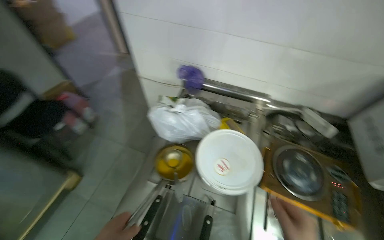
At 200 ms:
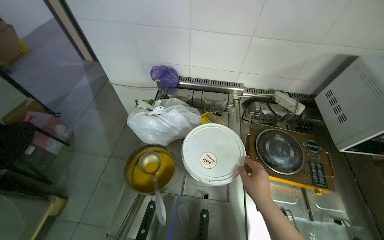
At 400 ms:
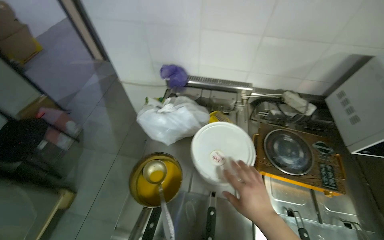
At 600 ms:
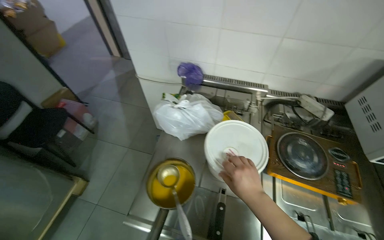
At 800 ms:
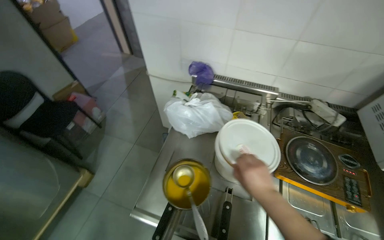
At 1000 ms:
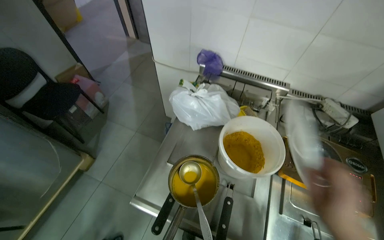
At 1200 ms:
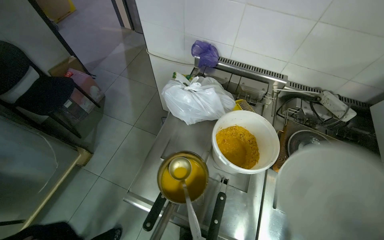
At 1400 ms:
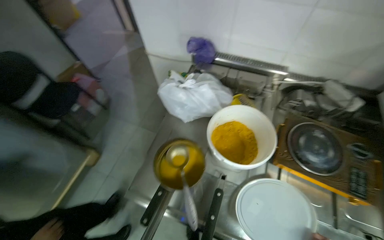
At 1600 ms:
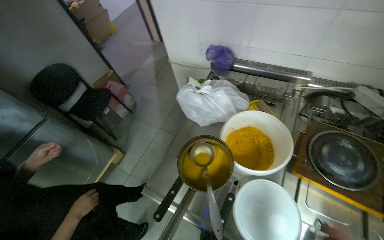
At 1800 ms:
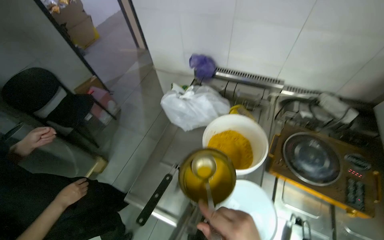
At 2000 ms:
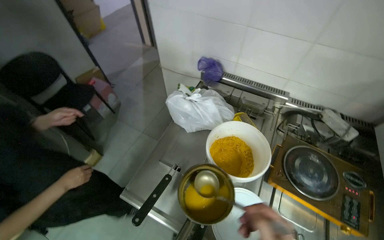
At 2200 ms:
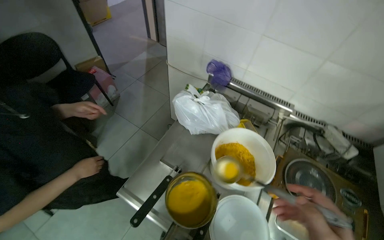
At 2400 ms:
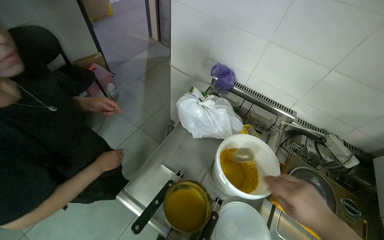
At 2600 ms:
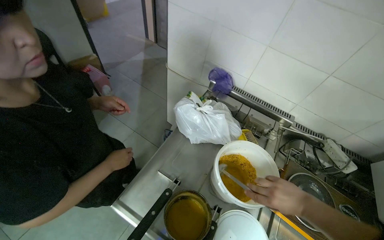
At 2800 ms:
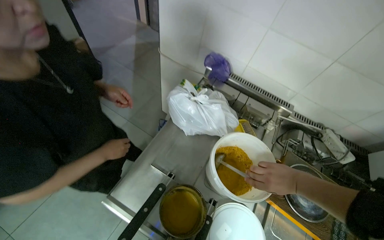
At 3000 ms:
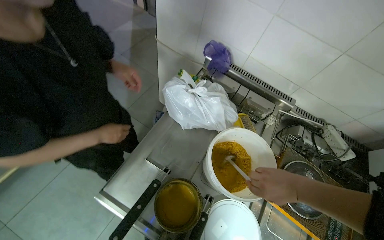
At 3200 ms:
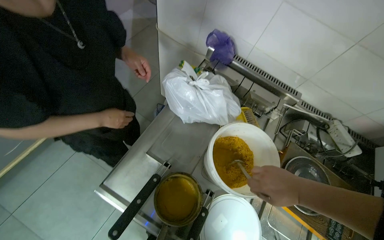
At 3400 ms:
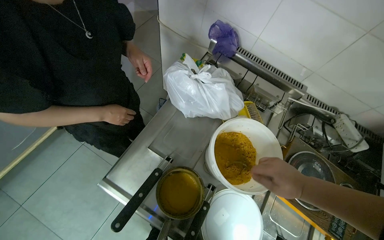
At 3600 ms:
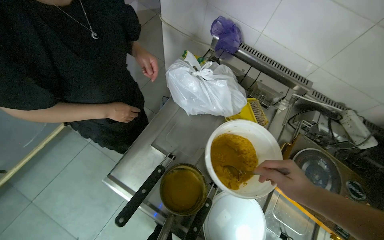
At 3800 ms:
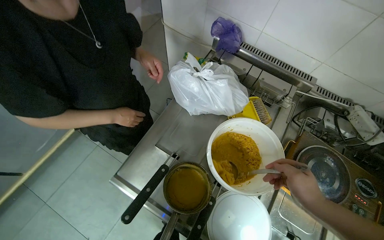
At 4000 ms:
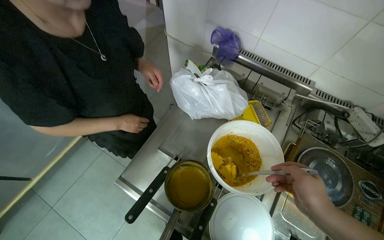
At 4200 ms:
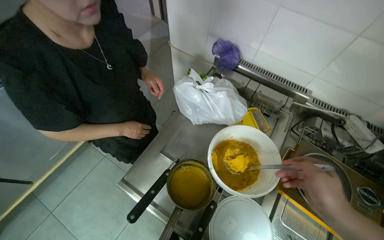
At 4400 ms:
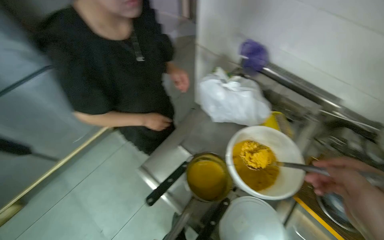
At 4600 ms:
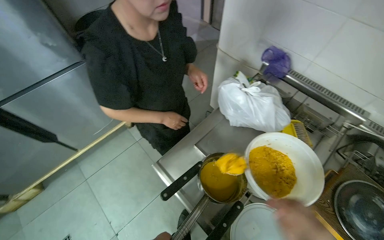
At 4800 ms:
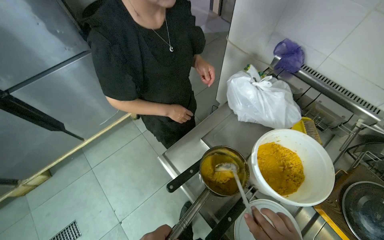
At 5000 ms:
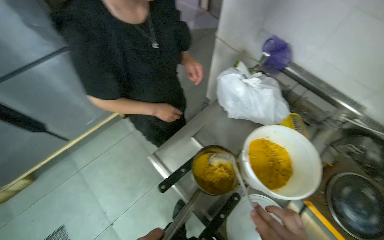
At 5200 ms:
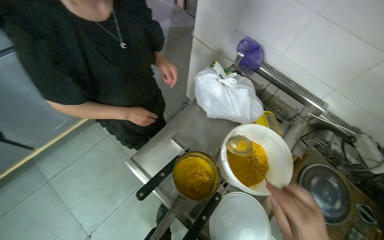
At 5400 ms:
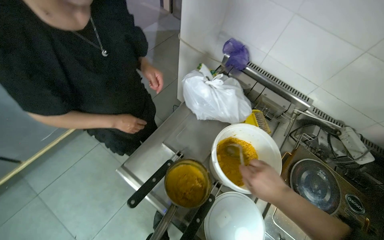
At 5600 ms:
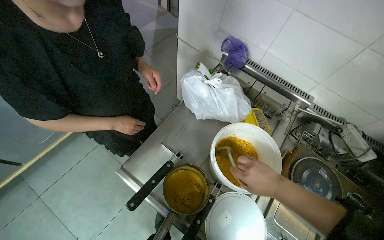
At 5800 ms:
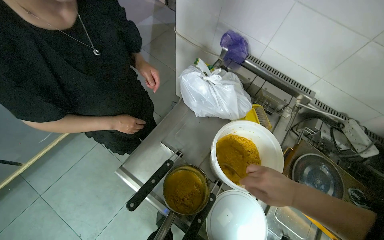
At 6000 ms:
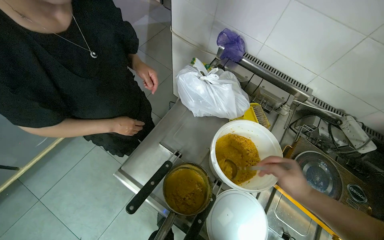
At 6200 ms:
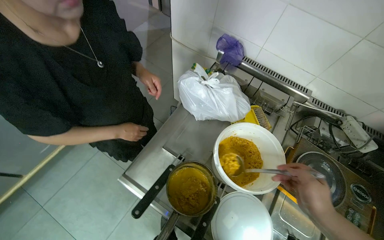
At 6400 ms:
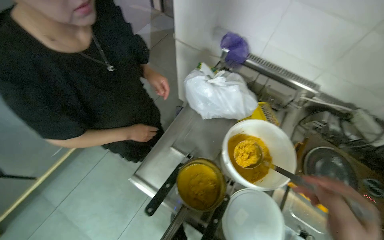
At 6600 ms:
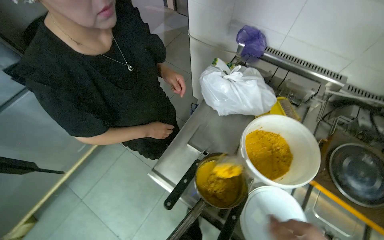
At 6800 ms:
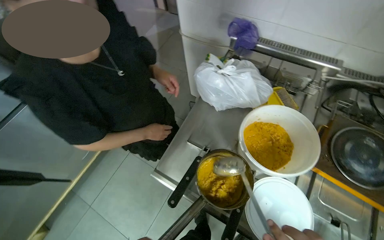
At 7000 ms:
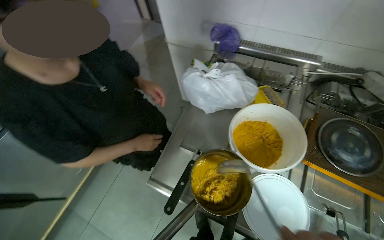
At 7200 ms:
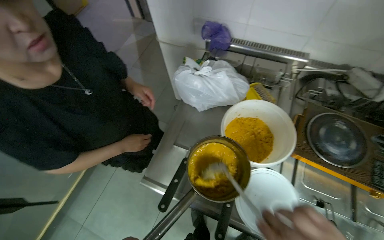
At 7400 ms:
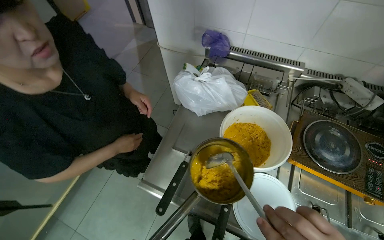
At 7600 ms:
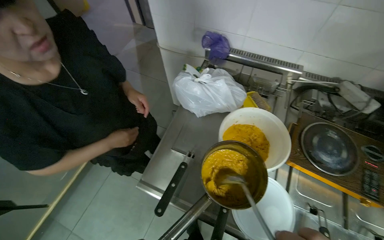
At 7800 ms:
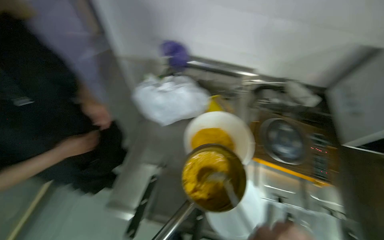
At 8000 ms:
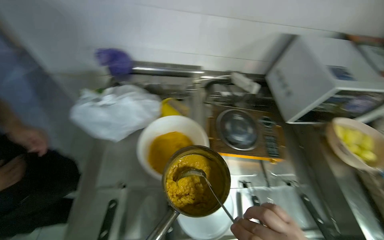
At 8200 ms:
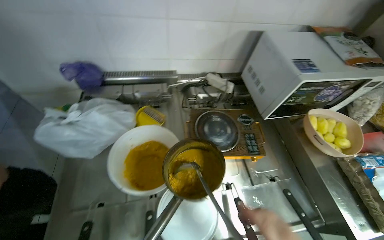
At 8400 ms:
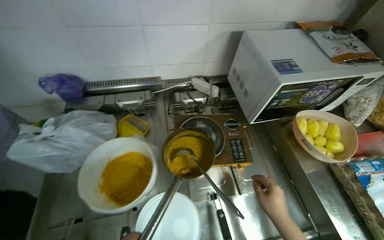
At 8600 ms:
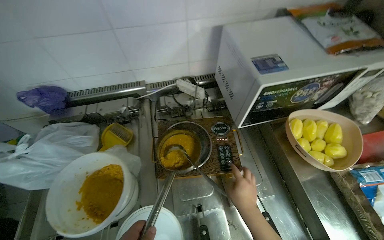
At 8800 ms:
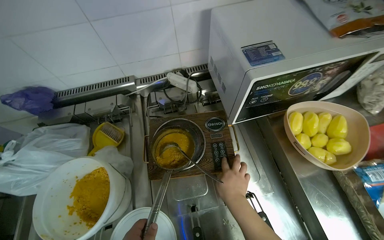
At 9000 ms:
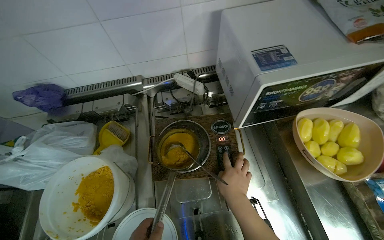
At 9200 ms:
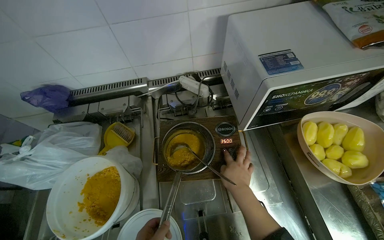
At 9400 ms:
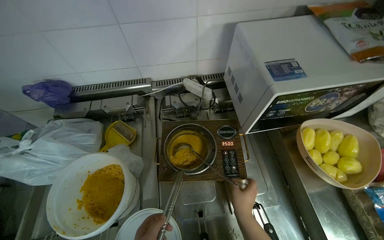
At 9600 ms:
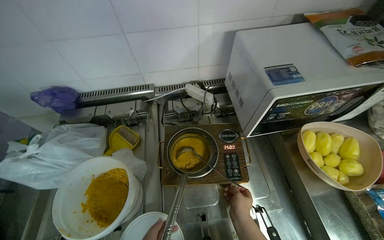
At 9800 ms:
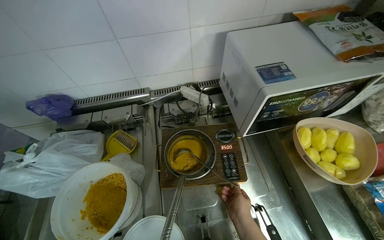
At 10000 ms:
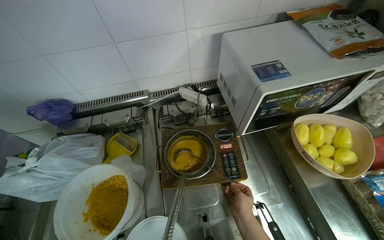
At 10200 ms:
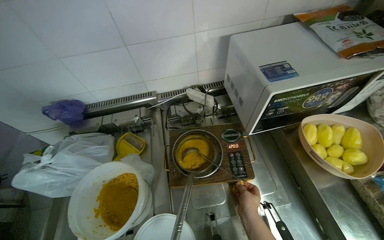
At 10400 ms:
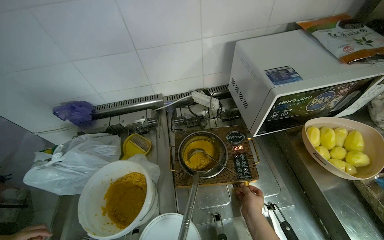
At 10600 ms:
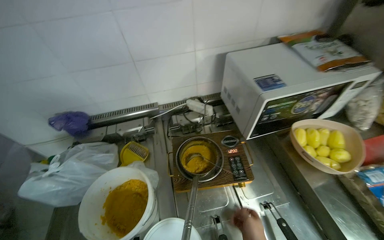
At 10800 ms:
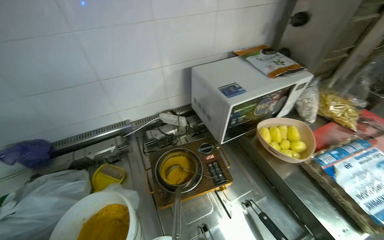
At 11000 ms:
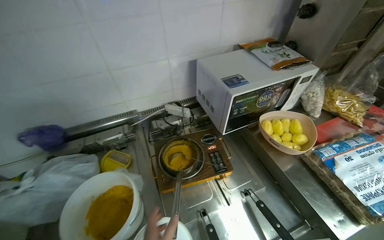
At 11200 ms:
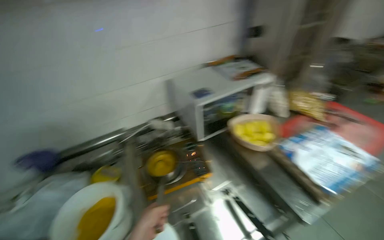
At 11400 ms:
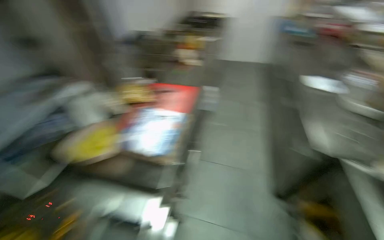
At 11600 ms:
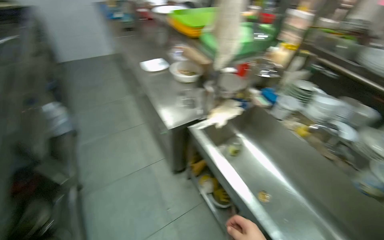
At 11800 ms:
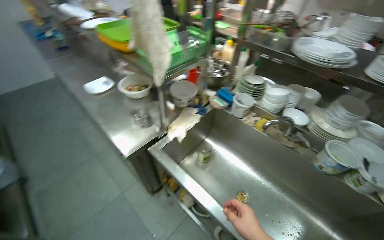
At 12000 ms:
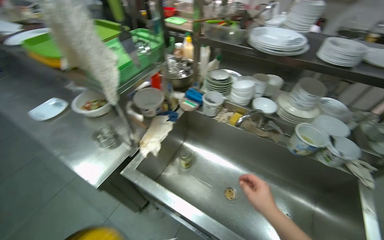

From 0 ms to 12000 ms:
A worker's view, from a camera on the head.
Job: preparing food.
The whole recording: Preparing sauce in a pot. The worker scoops powder into a pot, stirs it, heats it on an induction hob, adds water, and whisks the sauce.
From 7600 ms to 9000 ms: The wearer moves some 50 cm. The head turns to the right by approximately 35 degrees.
From 9000 ms to 10400 ms: The right hand heads down the picture, covering some 10 cm.
From 10400 ms to 12000 ms: The camera travels about 50 cm. The wearer's head swings roughly 60 degrees to the right.

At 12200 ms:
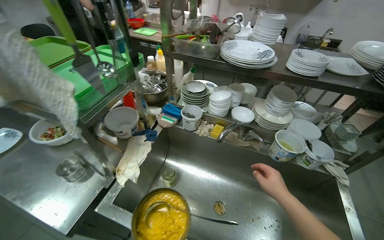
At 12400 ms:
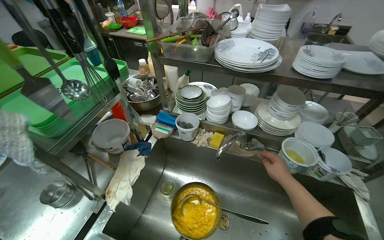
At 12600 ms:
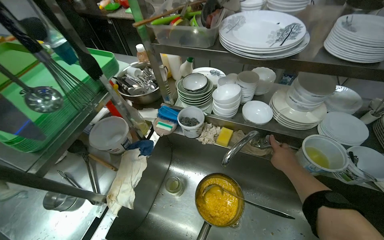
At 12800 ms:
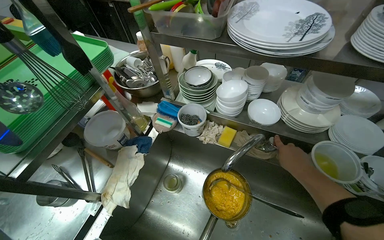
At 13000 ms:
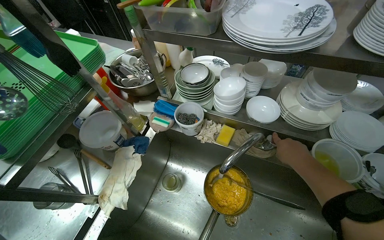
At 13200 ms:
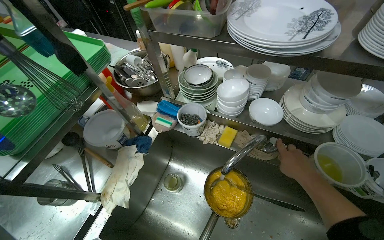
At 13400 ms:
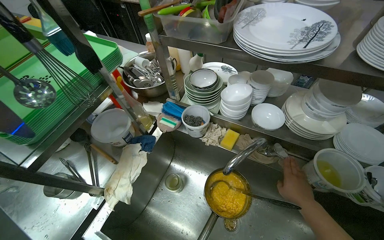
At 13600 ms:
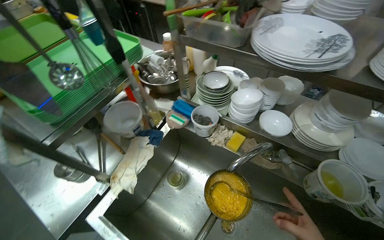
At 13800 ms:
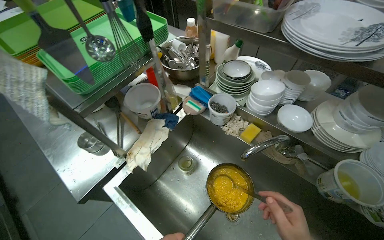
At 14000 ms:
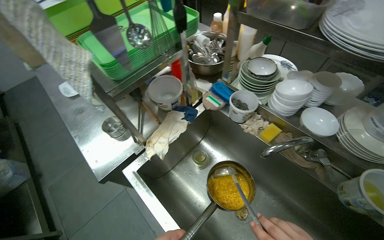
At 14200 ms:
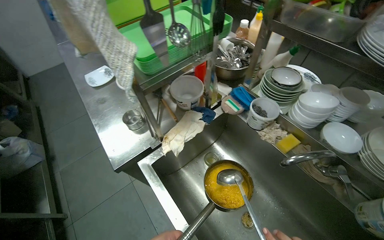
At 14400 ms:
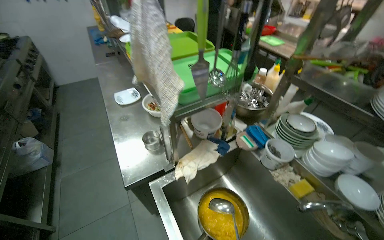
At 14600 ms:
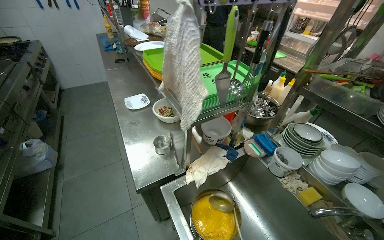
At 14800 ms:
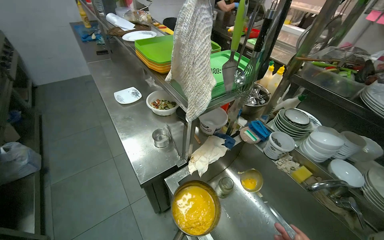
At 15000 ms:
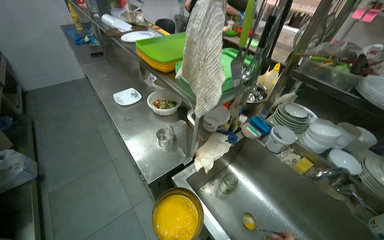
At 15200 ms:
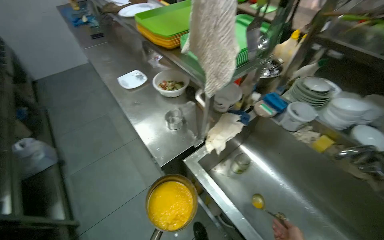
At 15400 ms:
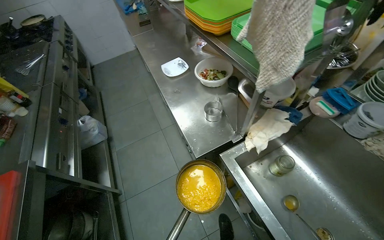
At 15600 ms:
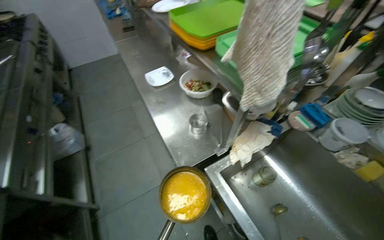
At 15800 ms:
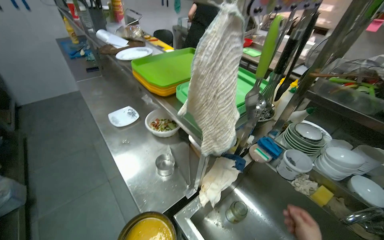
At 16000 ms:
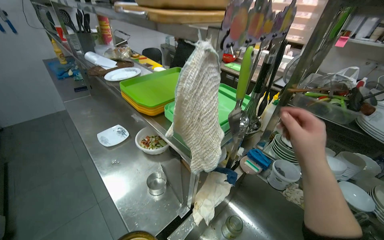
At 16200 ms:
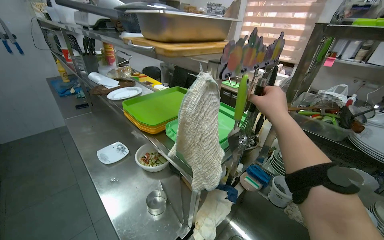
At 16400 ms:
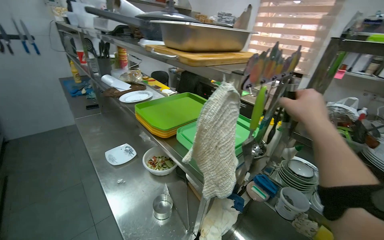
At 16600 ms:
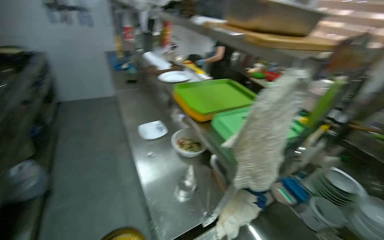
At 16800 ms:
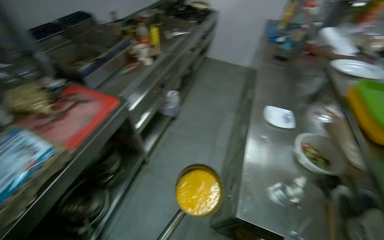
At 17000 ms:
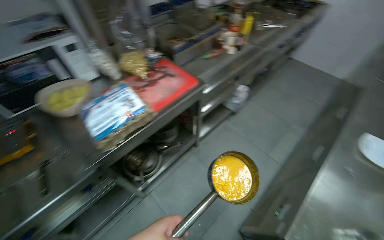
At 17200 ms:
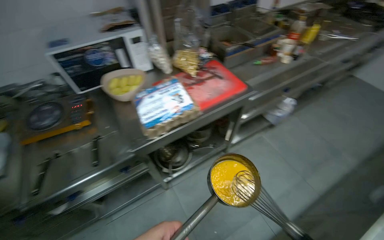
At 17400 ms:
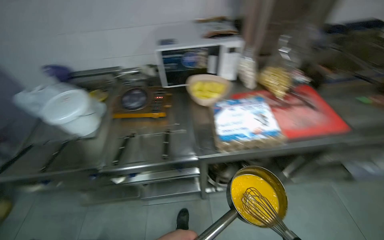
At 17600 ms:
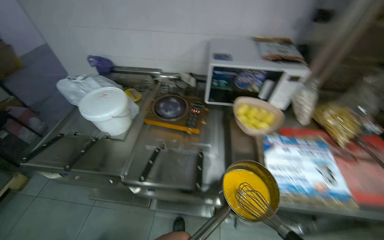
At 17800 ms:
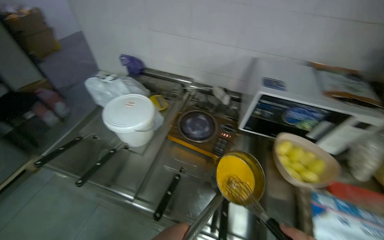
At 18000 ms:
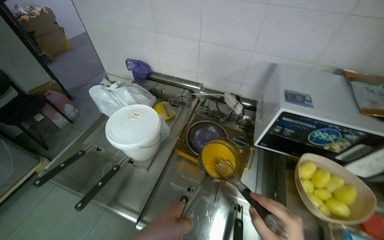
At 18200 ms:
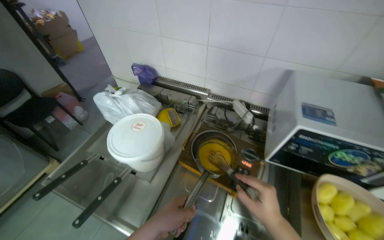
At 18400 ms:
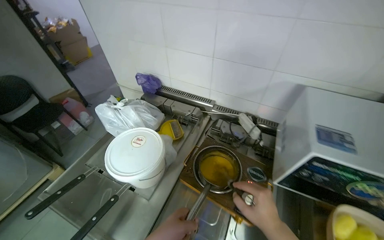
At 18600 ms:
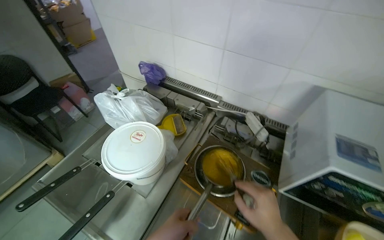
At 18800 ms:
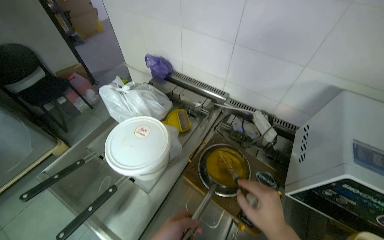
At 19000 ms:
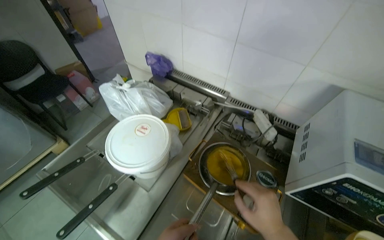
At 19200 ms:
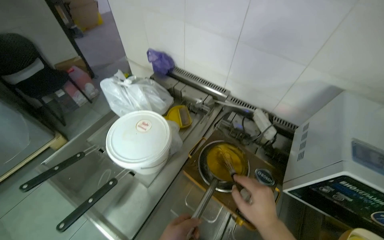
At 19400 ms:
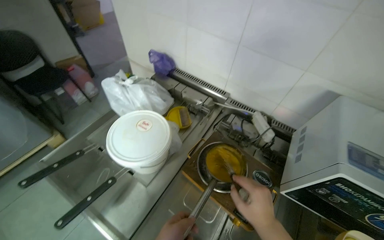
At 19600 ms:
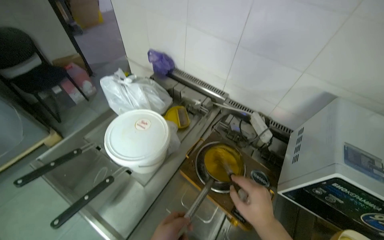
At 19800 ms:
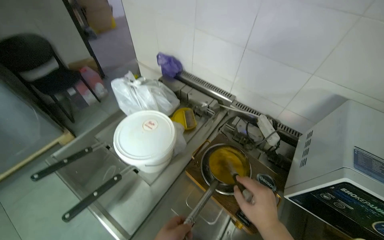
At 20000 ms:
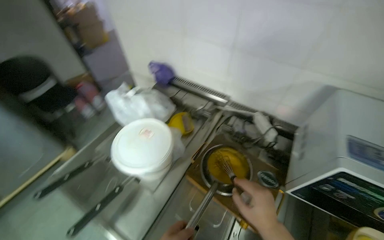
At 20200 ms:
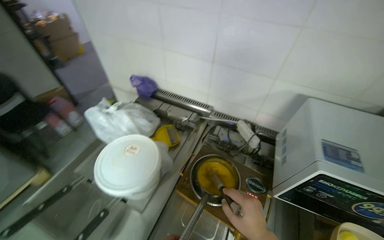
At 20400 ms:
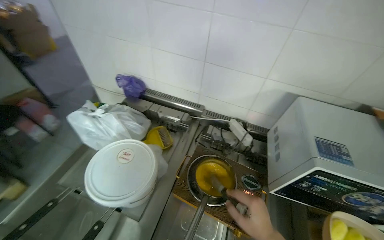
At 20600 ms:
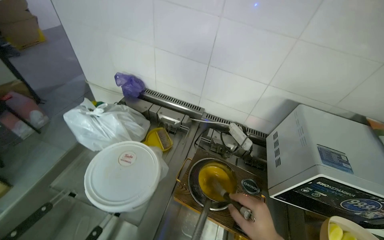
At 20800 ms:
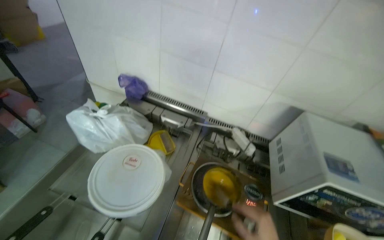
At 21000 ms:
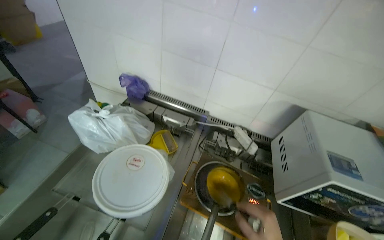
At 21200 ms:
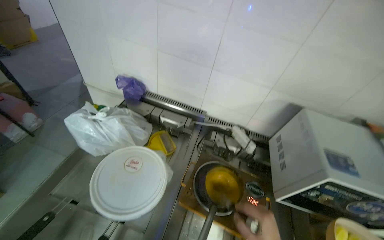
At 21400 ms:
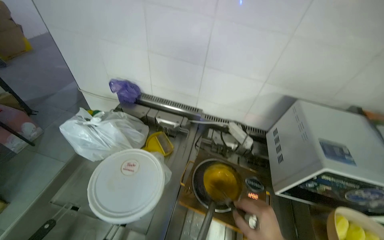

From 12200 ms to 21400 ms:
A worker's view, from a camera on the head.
Job: preparing food.
The whole recording: Preparing sauce in a pot. The worker scoops powder into a pot, stirs it, heats it on an induction hob, adds water, and whisks the sauce.
From 15200 ms to 16800 ms: The head rotates roughly 60 degrees to the left.
From 16800 ms to 18400 ms: The camera is carried some 1 m. The wearer looks roughly 95 degrees further to the left.
From 19800 ms to 21400 ms: The wearer's head swings roughly 20 degrees to the right.
